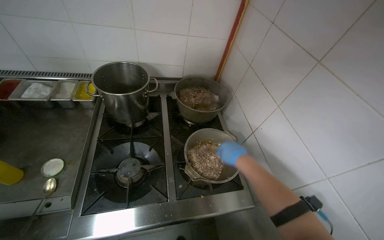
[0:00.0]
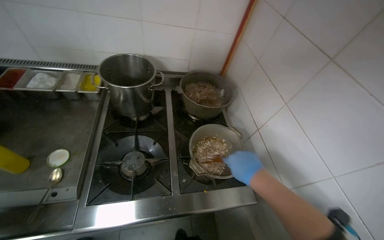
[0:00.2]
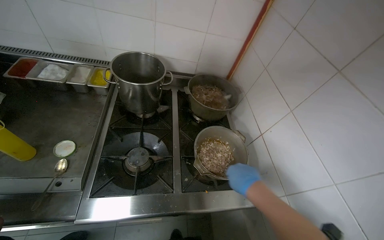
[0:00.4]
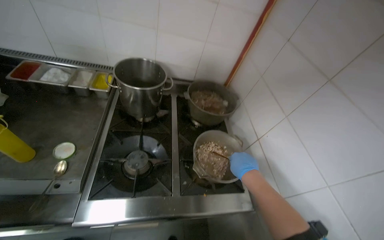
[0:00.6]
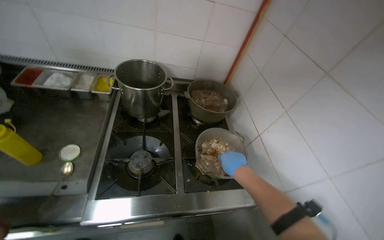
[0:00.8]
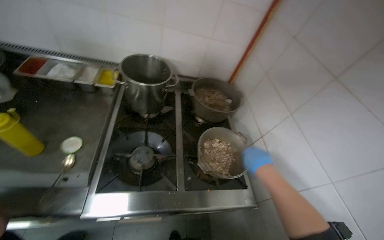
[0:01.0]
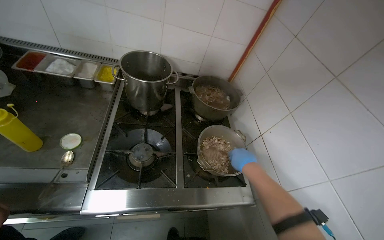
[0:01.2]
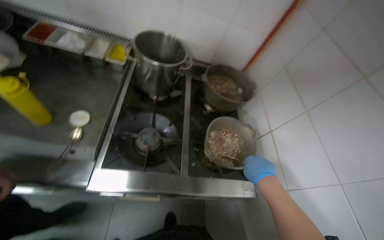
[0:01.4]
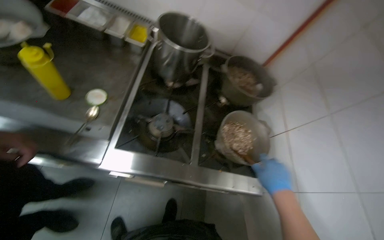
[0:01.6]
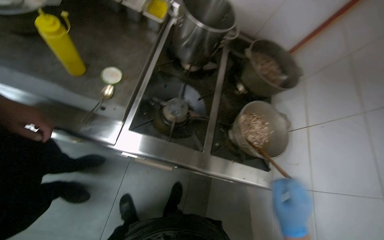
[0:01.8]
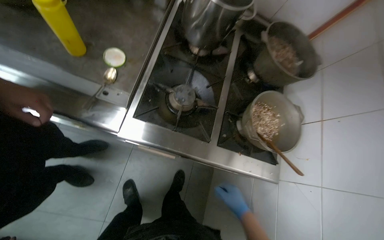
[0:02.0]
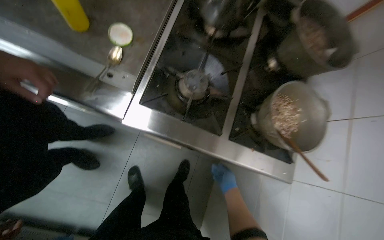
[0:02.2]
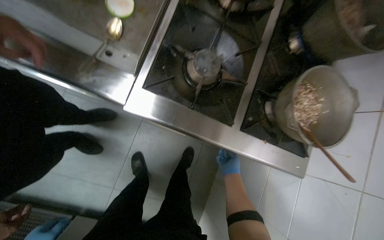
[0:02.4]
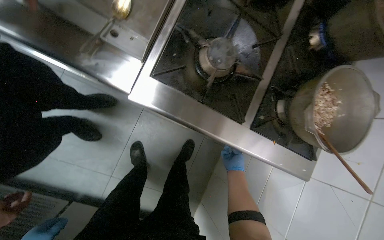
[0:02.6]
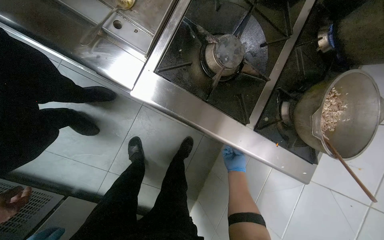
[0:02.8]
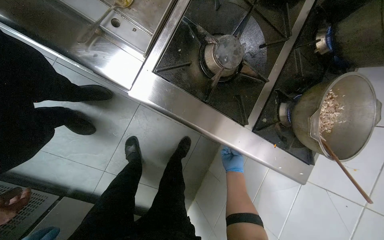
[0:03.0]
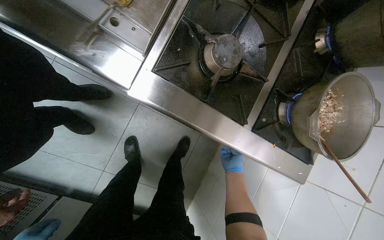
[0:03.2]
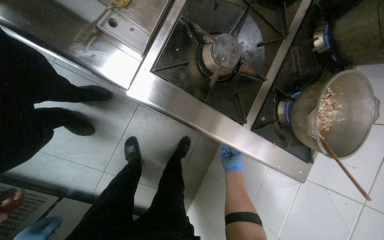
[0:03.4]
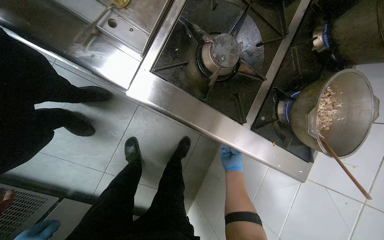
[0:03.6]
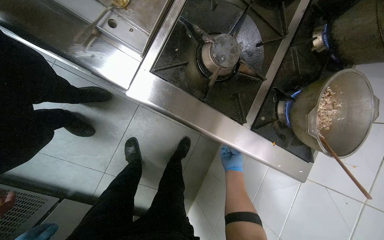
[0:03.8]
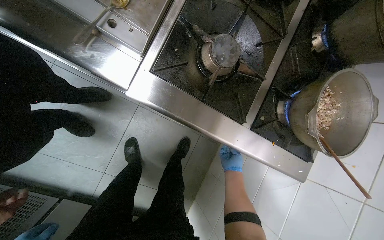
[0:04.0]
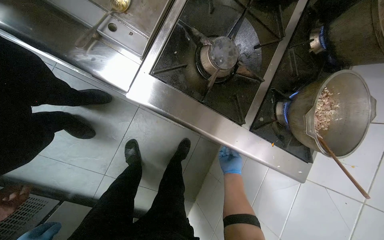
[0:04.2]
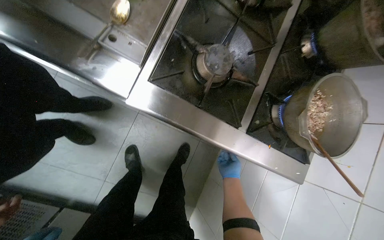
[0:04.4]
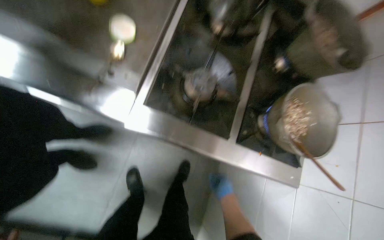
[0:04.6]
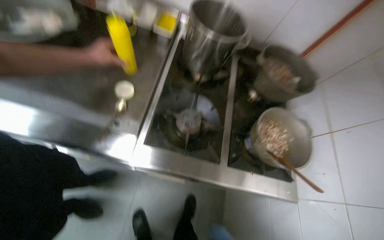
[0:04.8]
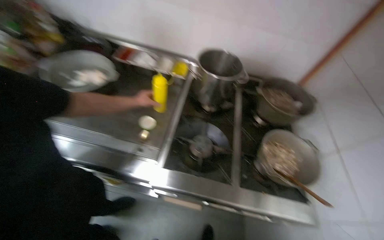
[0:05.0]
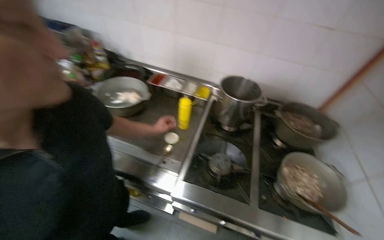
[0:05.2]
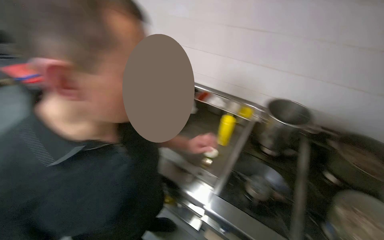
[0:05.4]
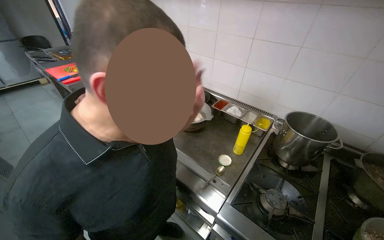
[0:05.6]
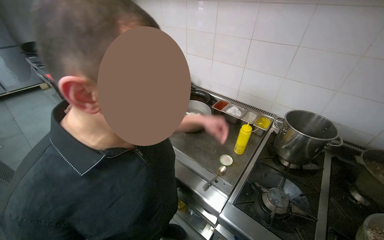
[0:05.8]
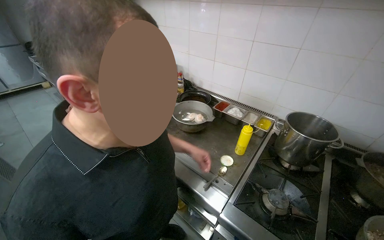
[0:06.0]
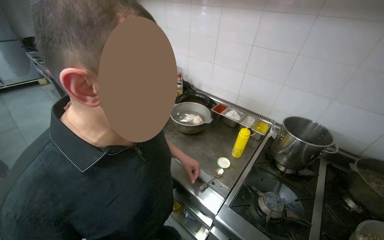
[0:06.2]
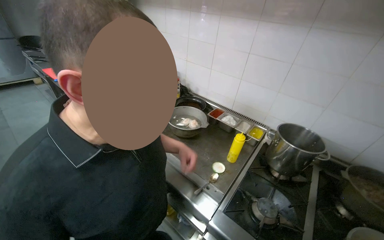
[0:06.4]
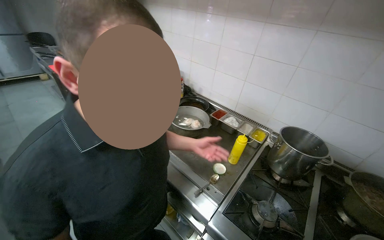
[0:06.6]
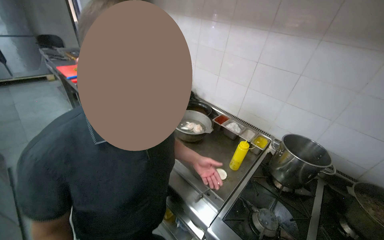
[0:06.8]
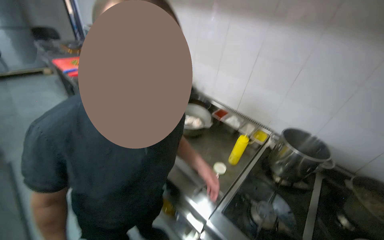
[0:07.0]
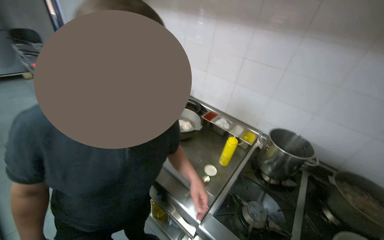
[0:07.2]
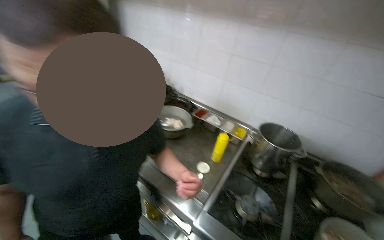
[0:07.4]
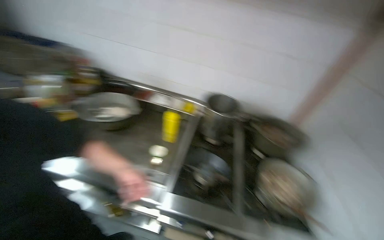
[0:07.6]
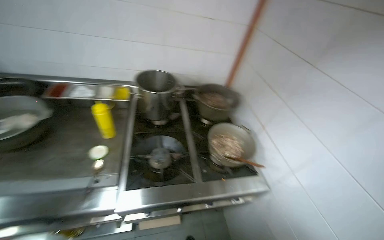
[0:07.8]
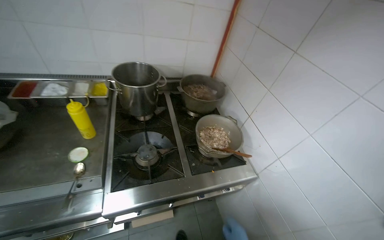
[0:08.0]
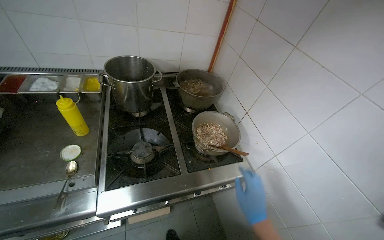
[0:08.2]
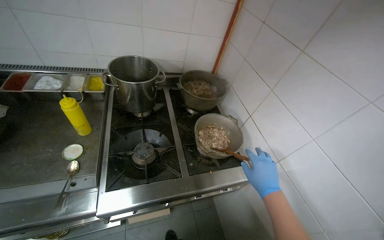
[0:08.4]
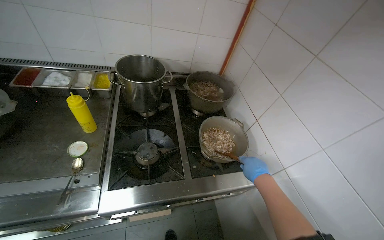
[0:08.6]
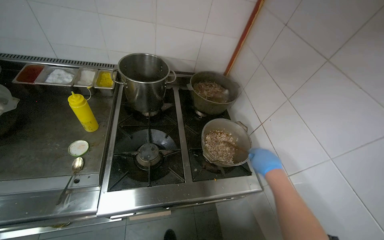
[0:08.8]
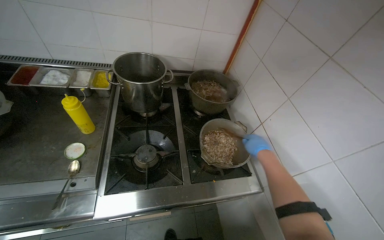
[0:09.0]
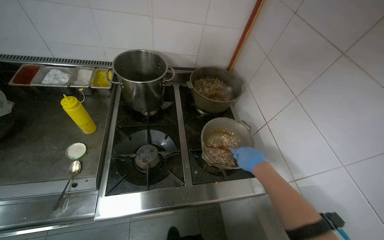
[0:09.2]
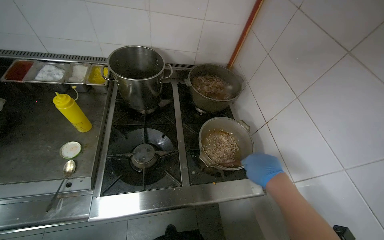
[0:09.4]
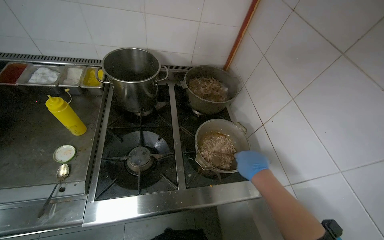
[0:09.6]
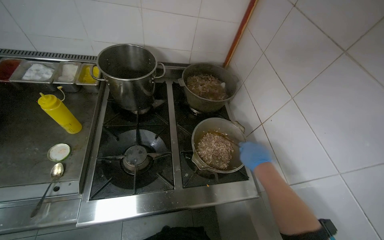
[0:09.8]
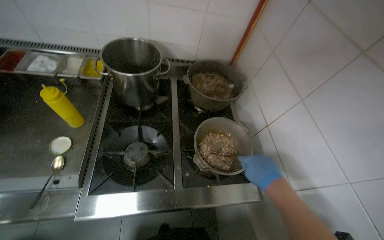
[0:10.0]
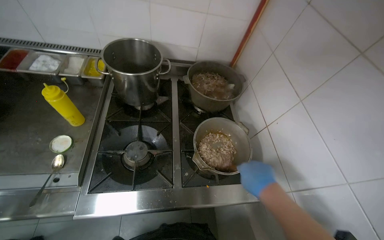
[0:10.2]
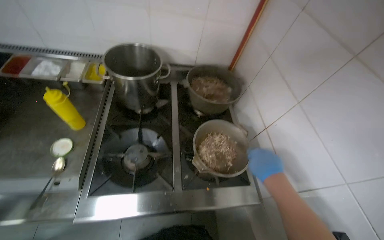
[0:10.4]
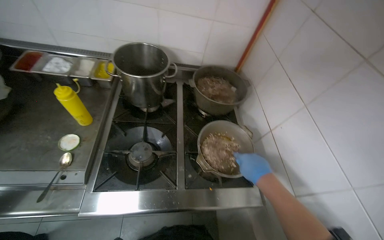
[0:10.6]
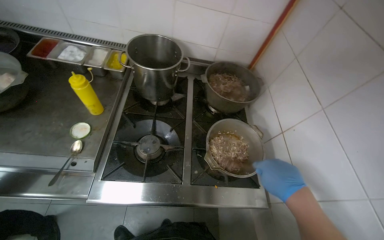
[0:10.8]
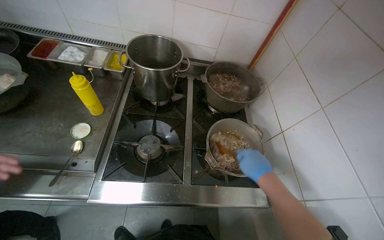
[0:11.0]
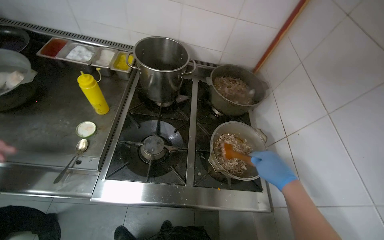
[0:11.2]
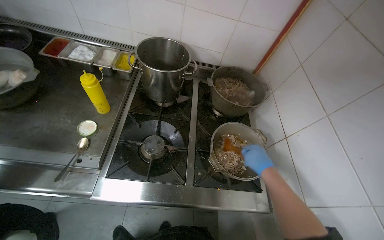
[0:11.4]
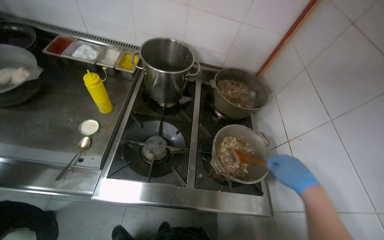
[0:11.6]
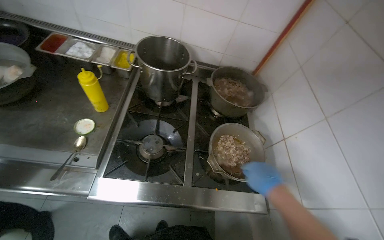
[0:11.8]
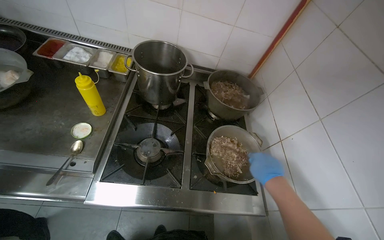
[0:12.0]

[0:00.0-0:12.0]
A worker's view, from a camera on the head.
Job: cooking food.
The whole recording: Adding ingredients and stirring food. The worker stirs food in a pot on the stove, occasionally pausing.
0:00.0 to 0:01.6: The right hand goes nearer and farther, about 10 cm each way, reversing 2 times.
0:01.6 to 0:03.0: The wearer looks some 25 degrees further downward. The right hand moves farther from the camera, some 50 cm.
0:04.4 to 0:06.0: The camera is carried about 40 cm. The view pans to the left by approximately 30 degrees. The wearer looks about 50 degrees further upward.
0:06.0 to 0:07.6: The camera is aimed approximately 25 degrees further to the right.
0:07.6 to 0:09.0: The wearer's head swings about 25 degrees to the right. The wearer looks approximately 15 degrees further downward.

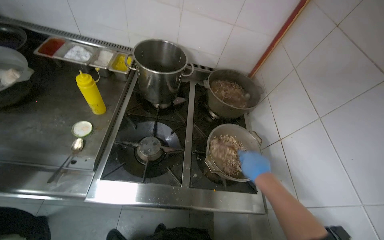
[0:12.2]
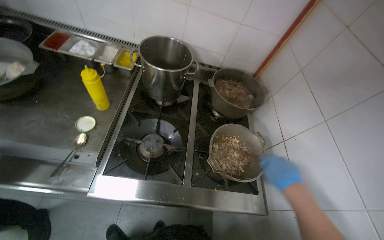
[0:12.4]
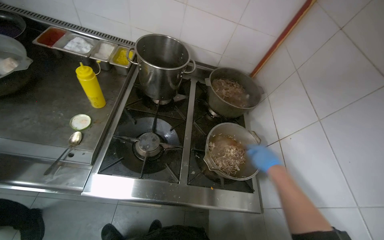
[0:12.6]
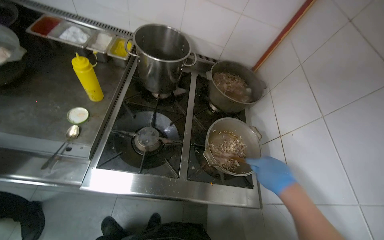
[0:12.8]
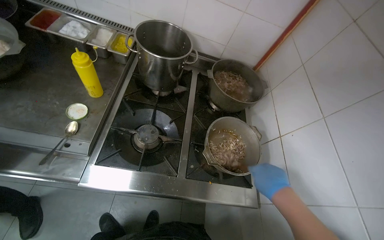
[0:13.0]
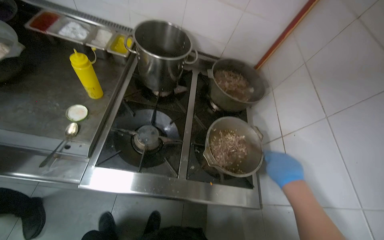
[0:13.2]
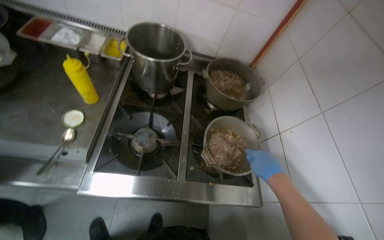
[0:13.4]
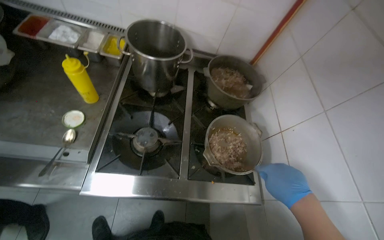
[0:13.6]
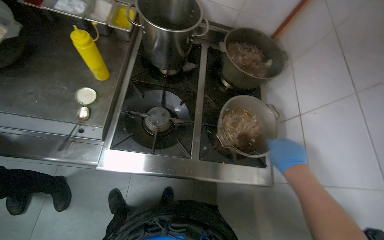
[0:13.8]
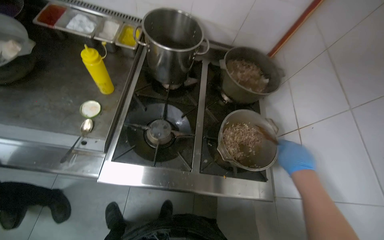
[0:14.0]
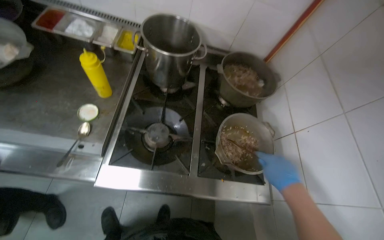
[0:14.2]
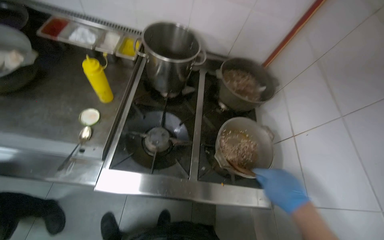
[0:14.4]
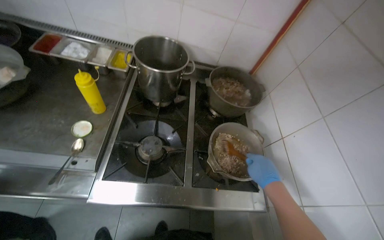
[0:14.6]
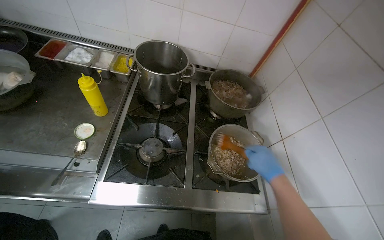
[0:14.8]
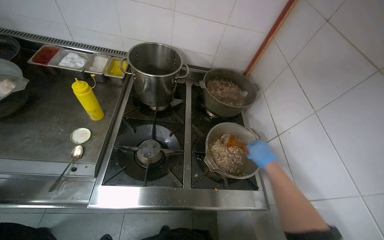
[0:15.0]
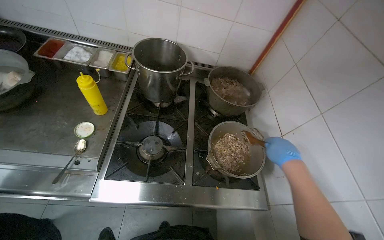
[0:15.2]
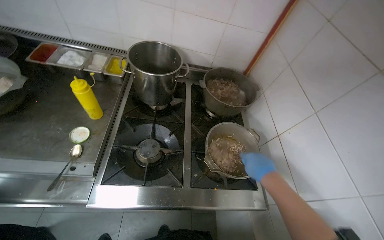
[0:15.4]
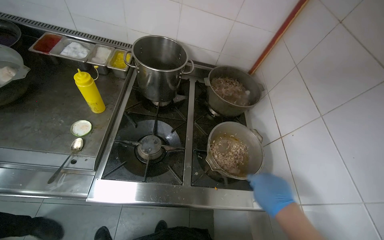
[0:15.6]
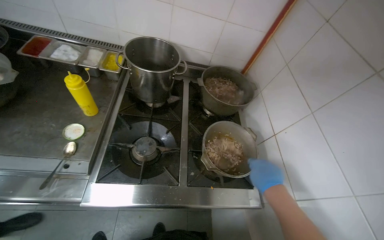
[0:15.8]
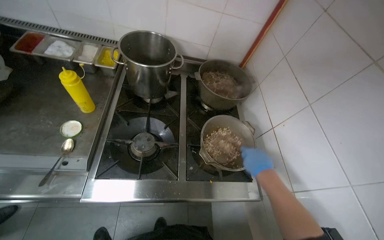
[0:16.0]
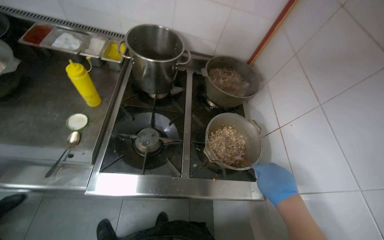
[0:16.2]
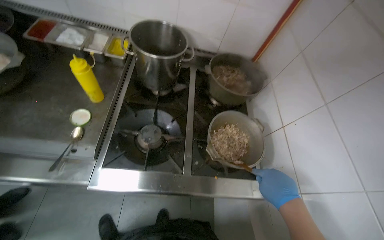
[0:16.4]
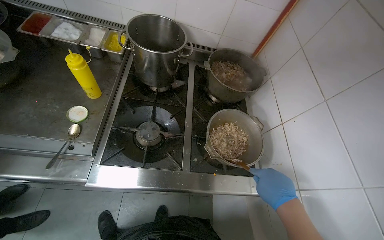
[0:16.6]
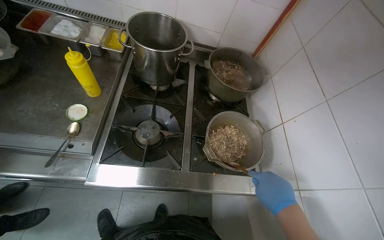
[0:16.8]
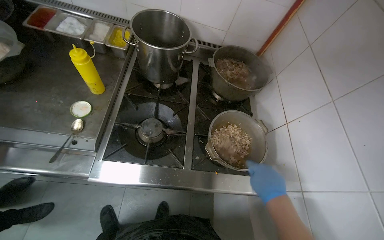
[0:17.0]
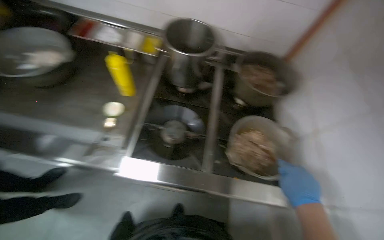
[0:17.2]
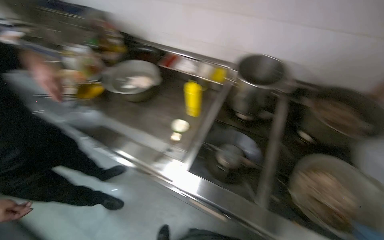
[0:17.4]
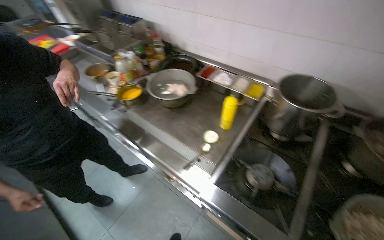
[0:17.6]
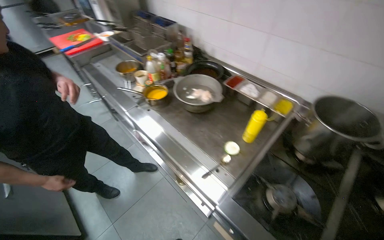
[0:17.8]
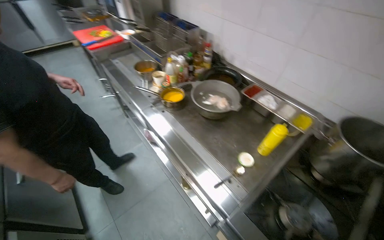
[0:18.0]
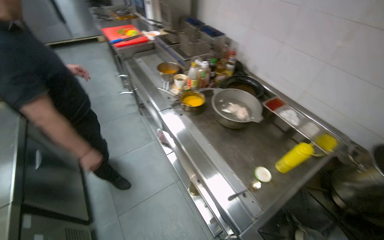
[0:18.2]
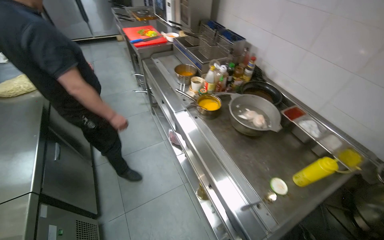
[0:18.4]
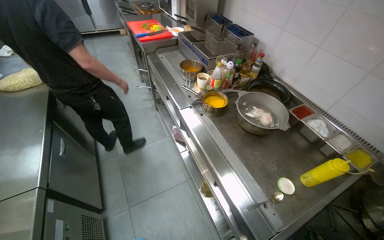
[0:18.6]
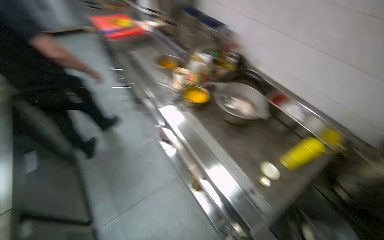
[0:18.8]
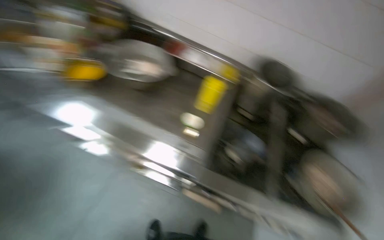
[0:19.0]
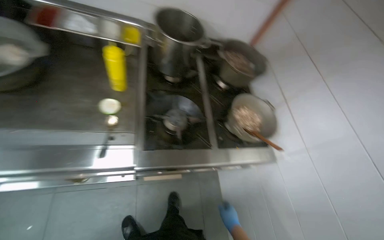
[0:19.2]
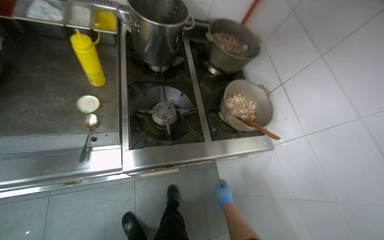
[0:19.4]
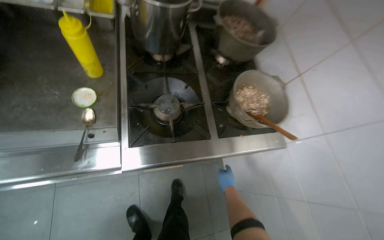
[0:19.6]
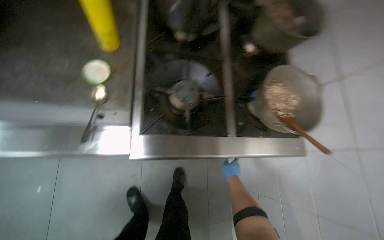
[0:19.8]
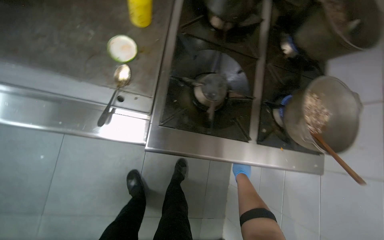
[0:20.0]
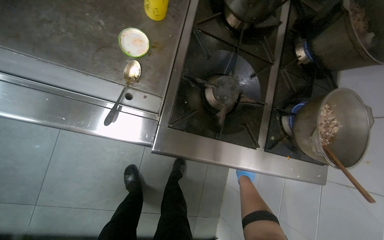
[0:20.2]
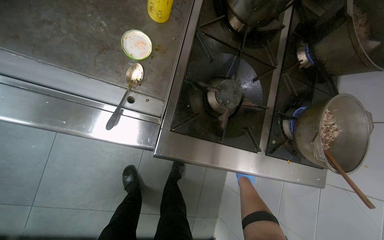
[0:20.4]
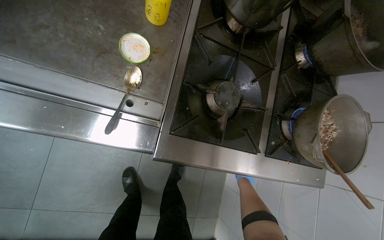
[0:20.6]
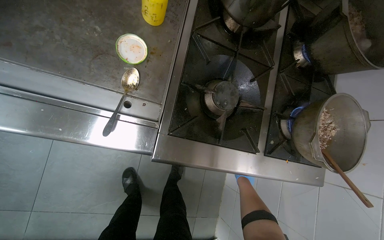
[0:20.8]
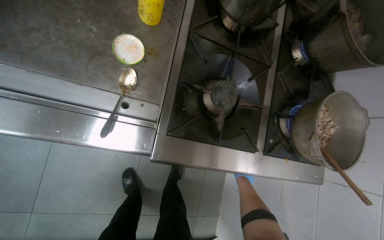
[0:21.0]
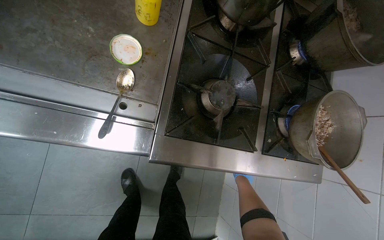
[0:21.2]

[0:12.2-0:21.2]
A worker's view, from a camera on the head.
Job: cooking food.
The whole recording: Adding ingredients and stirring food. The worker stirs food in a pot on the stove, occasionally pausing.
0:12.2 to 0:13.8: The view tips downward by about 10 degrees.
0:15.2 to 0:16.6: The right hand is displaced down the picture by about 15 cm.
0:16.6 to 0:18.2: The wearer moves about 40 cm. The head turns to the left by roughly 55 degrees. The view tips upward by roughly 15 degrees.
0:18.2 to 0:19.8: The head rotates about 60 degrees to the right. The view tips downward by some 40 degrees.
0:19.8 to 0:21.2: The right hand travels farther from the camera by about 15 cm.
